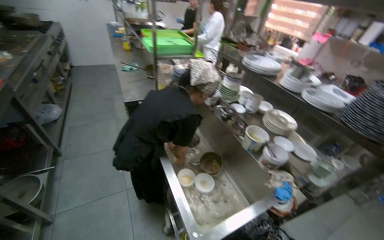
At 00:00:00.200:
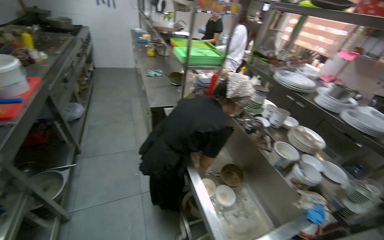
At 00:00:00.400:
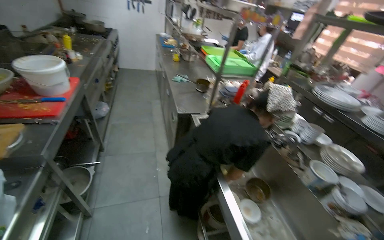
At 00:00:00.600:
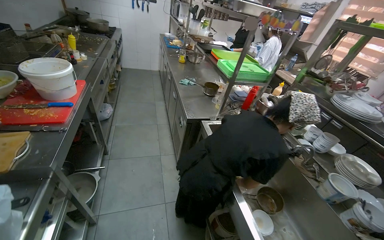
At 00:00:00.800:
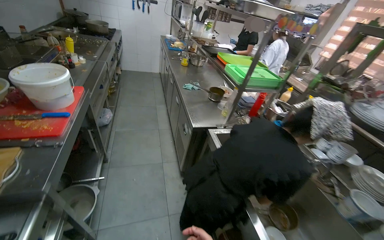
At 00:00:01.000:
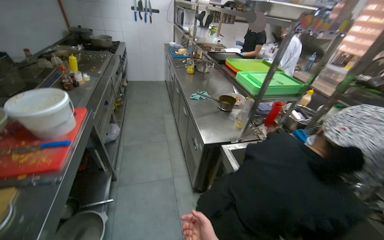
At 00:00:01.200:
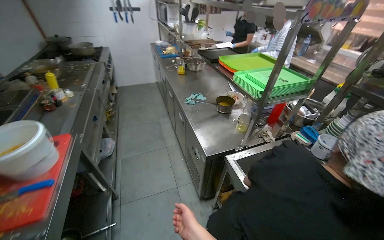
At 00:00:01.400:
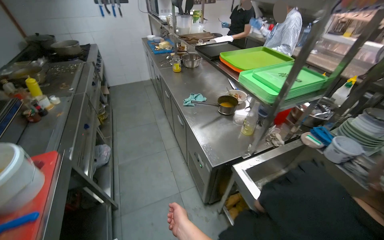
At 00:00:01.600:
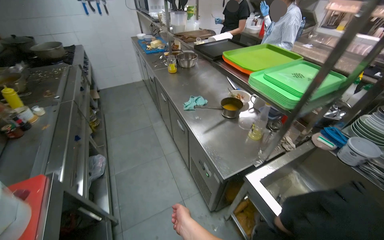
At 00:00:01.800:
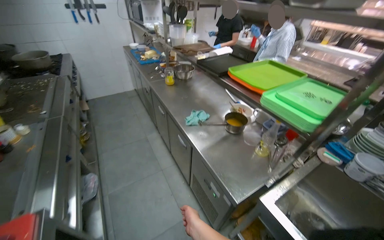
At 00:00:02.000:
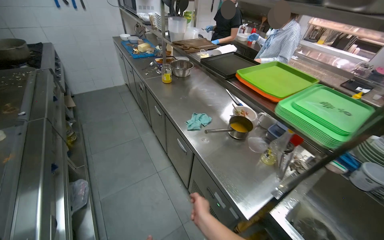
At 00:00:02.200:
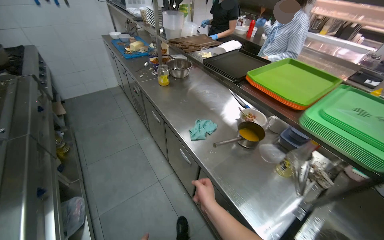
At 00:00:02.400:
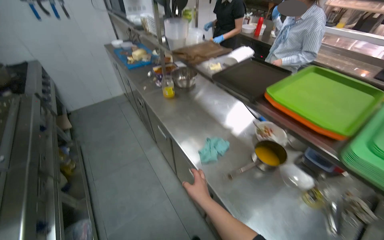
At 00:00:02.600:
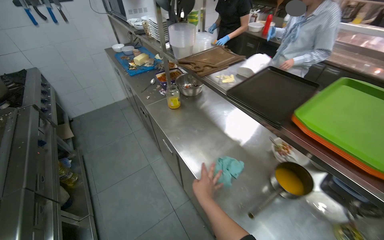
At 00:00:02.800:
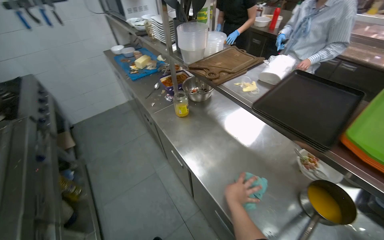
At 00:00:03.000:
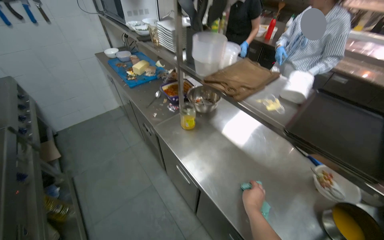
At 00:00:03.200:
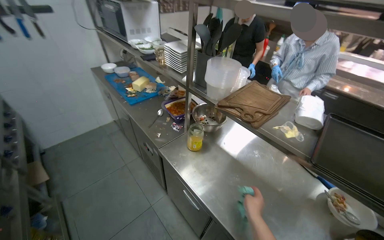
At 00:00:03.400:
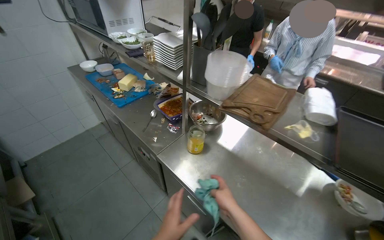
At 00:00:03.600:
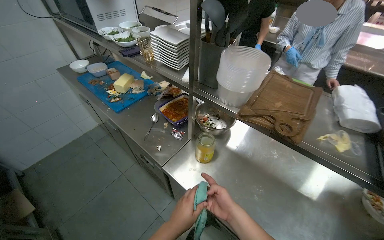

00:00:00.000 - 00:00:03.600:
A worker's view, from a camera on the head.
Job: preparing food.
The whole recording: Preparing ingredients on counter. The worker opens packets, arranges items, and unwraps eggs on the counter.
00:00:00.000 - 00:00:01.800: The camera is carried approximately 1 m.
00:00:01.800 - 00:00:03.600: The camera travels about 1 m. The wearer looks about 20 degrees further to the right.

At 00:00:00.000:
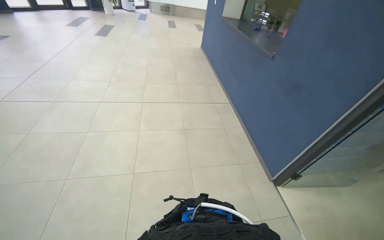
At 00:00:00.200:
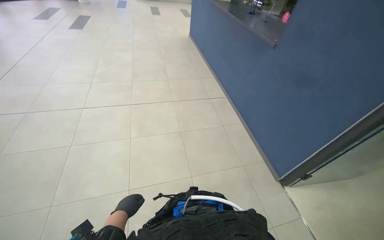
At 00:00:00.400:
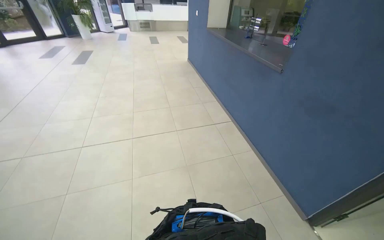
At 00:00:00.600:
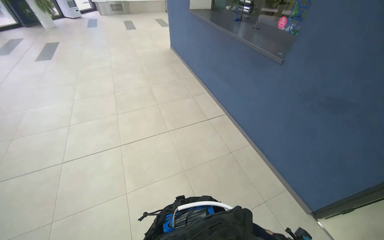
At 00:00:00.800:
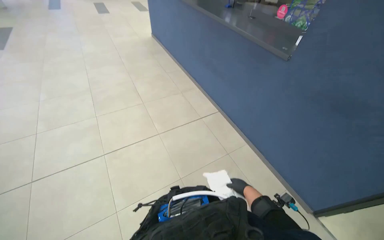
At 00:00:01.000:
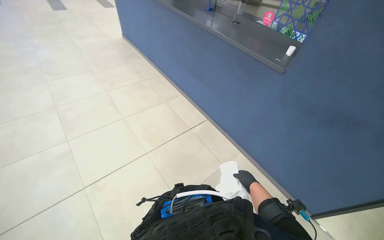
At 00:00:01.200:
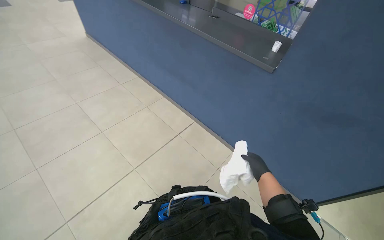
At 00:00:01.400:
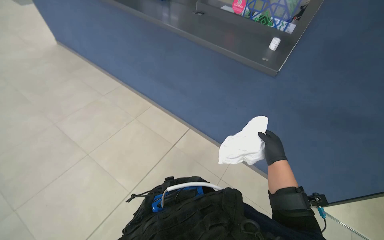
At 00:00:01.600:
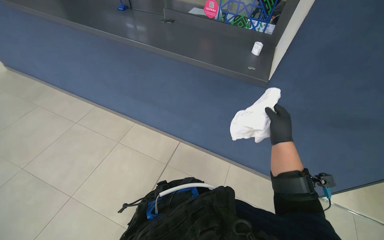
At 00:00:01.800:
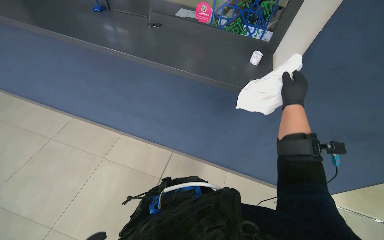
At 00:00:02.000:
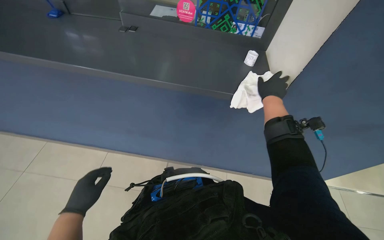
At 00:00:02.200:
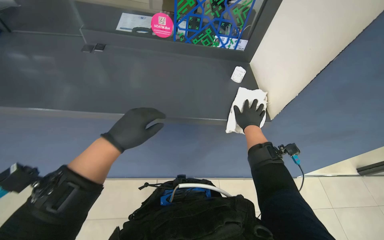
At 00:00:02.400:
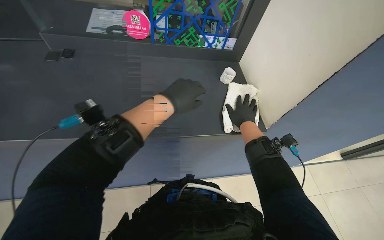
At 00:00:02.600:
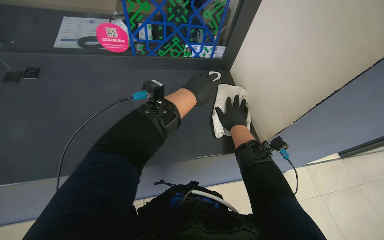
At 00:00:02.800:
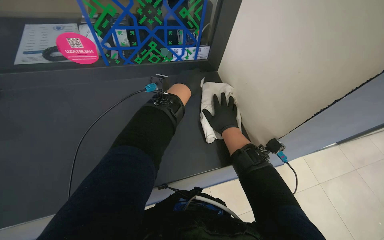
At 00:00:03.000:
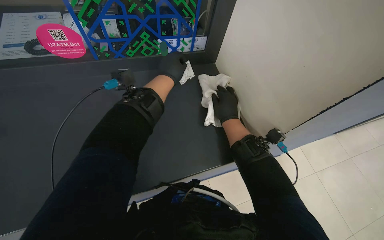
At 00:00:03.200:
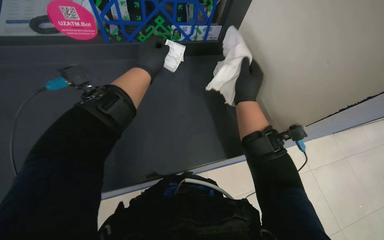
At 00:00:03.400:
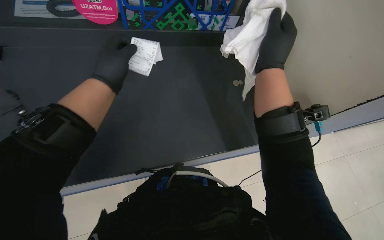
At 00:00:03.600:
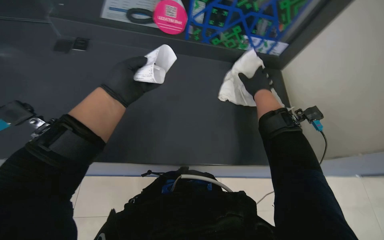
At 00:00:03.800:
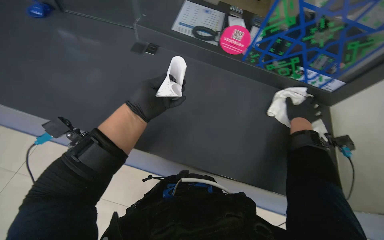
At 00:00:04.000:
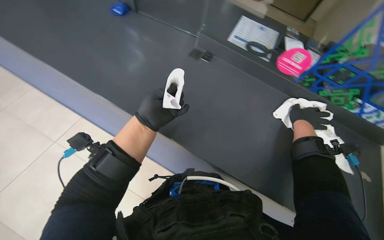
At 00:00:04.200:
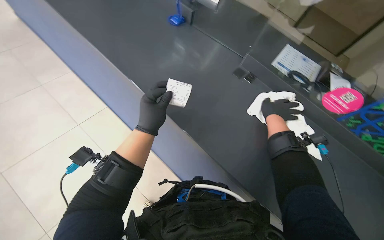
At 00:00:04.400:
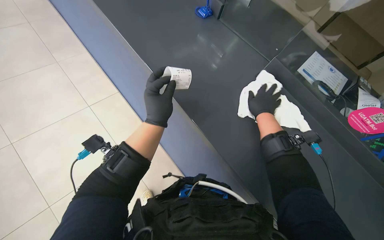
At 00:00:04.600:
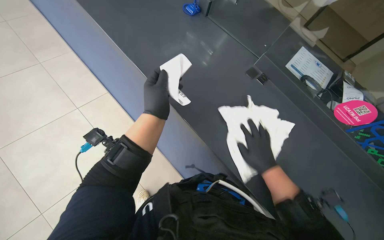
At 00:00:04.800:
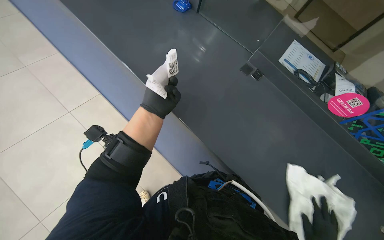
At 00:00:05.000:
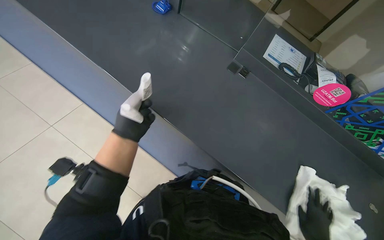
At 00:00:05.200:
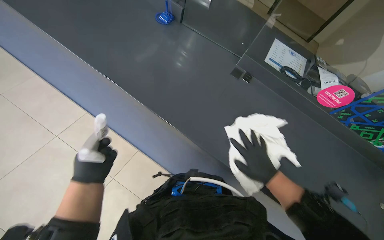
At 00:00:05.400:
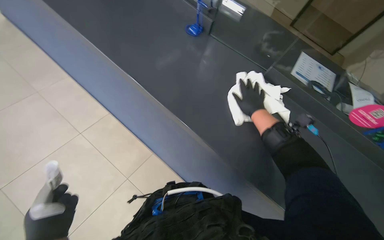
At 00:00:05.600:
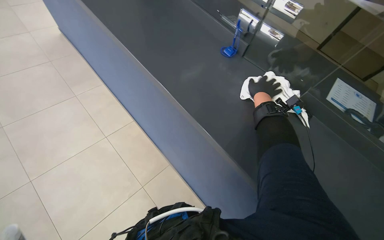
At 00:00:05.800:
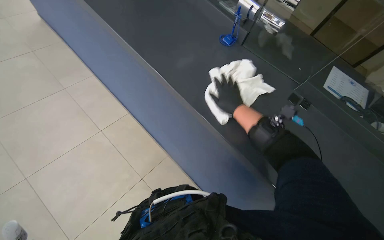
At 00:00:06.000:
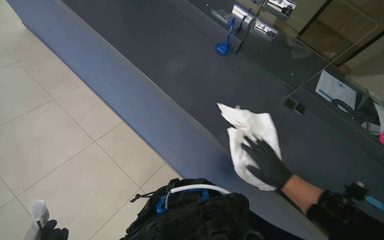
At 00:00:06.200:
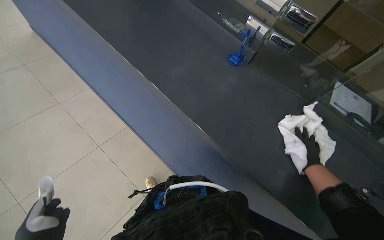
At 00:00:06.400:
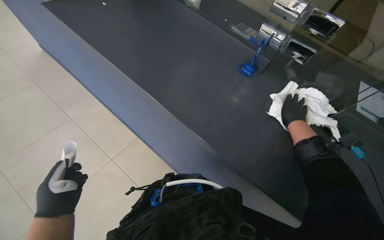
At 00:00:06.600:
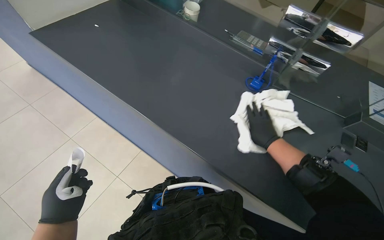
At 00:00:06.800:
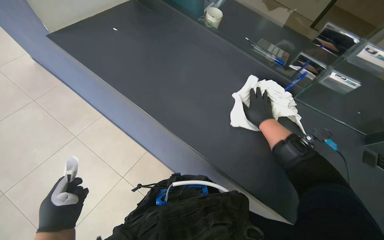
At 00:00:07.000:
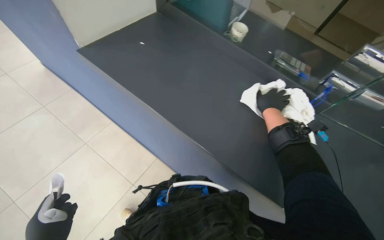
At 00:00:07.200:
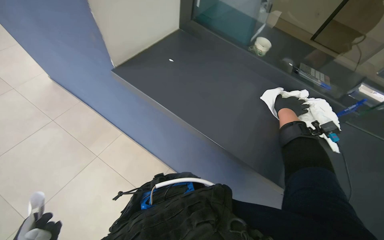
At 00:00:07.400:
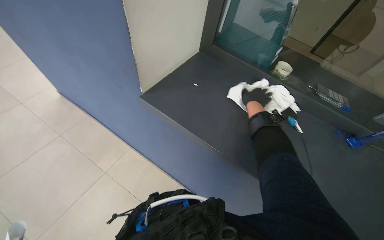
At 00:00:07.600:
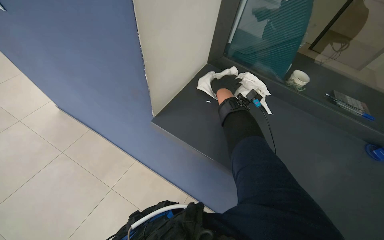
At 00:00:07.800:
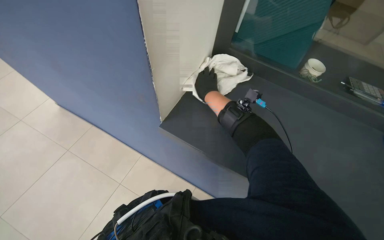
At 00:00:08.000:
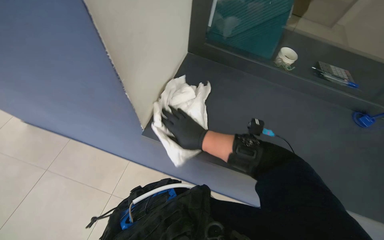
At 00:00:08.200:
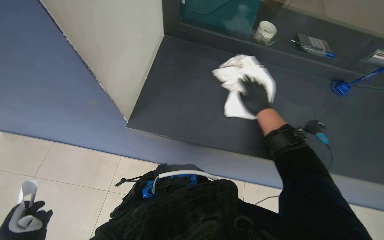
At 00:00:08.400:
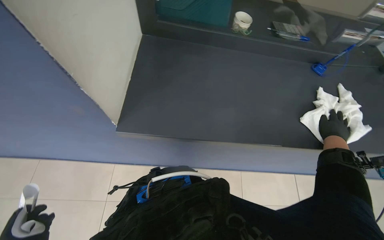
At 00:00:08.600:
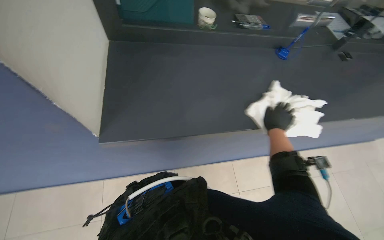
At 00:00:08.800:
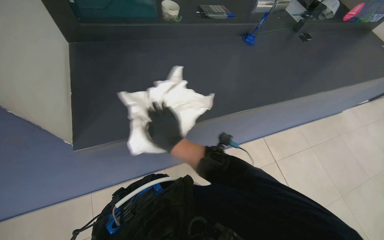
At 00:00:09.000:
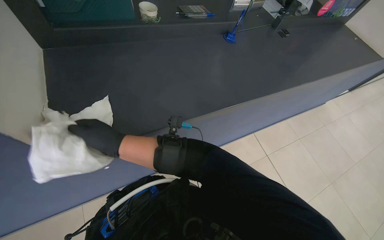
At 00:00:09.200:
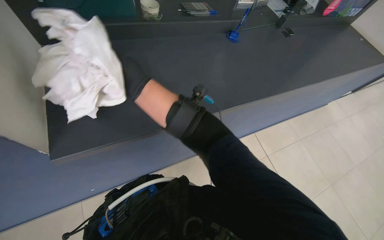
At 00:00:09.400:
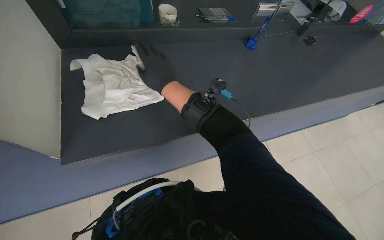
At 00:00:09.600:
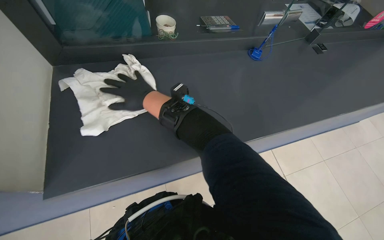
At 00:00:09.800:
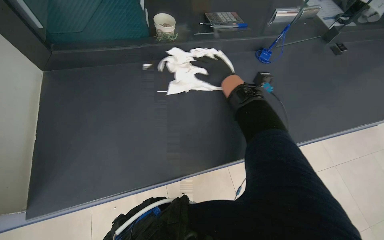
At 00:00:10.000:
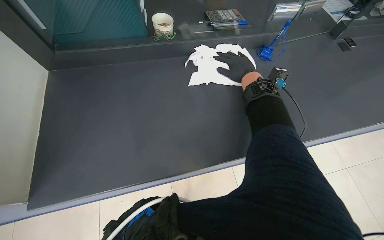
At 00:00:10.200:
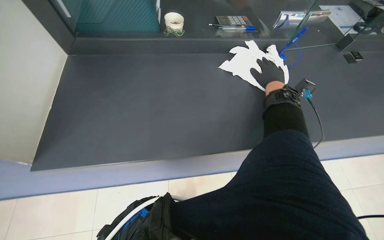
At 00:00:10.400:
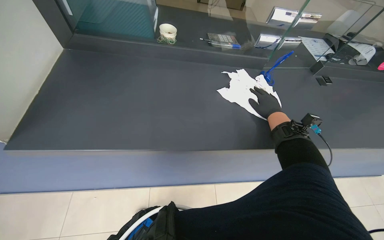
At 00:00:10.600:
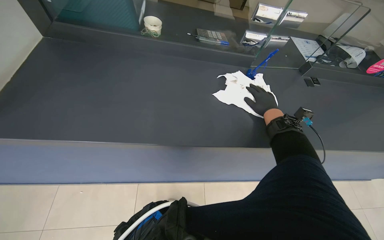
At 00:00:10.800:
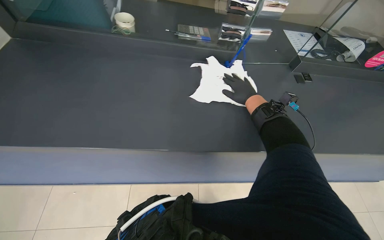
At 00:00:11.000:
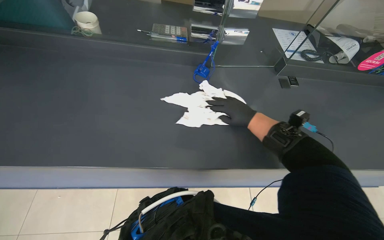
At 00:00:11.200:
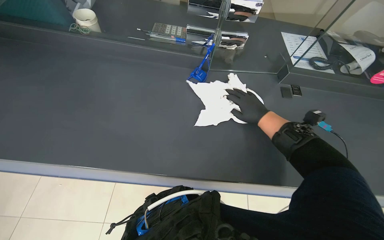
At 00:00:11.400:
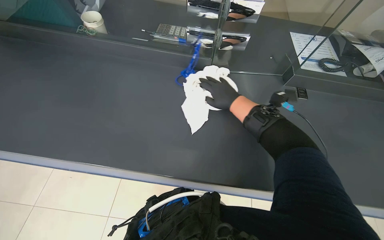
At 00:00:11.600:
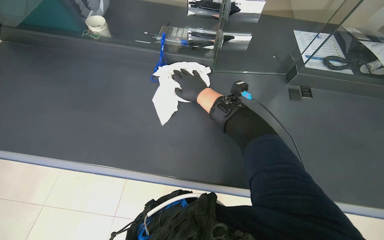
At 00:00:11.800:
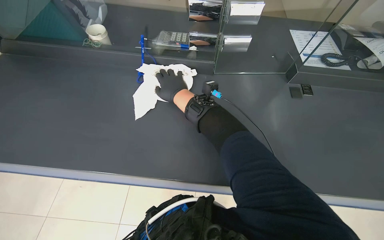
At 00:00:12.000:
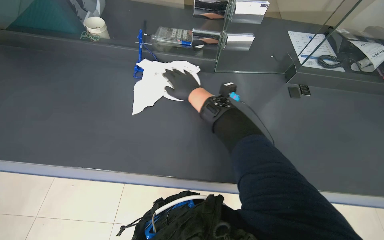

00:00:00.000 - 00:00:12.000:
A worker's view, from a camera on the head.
Job: wiping surfaces.
The whole recording: Wiping reception counter. The worker wipes the reception counter with a white cloth.
00:00:00.000 - 00:00:01.600: The wearer moves about 1.5 m. The head rotates some 50 degrees to the right.
00:00:01.600 - 00:00:03.000: The wearer moves approximately 50 cm. The wearer looks about 45 degrees further to the right.
00:00:03.000 - 00:00:04.400: The left hand moves down the picture, about 25 cm.
00:00:06.000 - 00:00:07.600: The right hand moves left and right over about 35 cm, changing direction 3 times.
00:00:09.000 - 00:00:10.400: The wearer looks some 20 degrees further to the left.
00:00:10.400 - 00:00:12.000: The camera travels to the right, approximately 40 cm.

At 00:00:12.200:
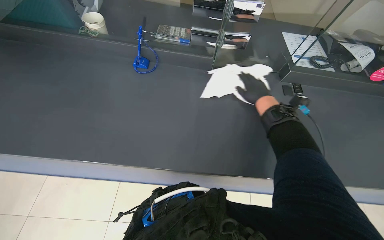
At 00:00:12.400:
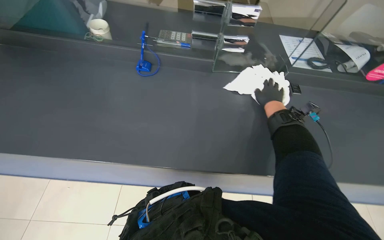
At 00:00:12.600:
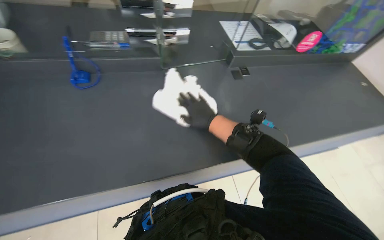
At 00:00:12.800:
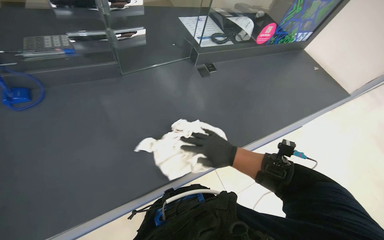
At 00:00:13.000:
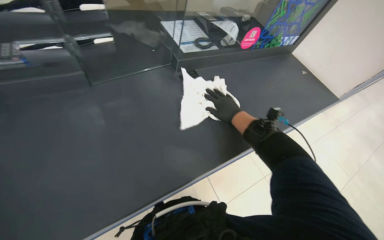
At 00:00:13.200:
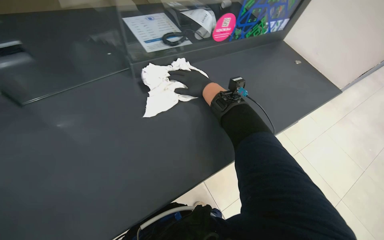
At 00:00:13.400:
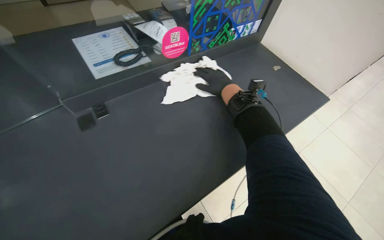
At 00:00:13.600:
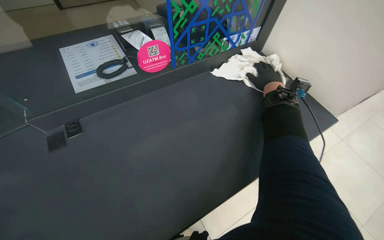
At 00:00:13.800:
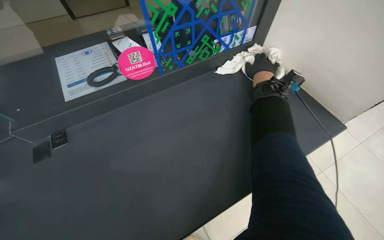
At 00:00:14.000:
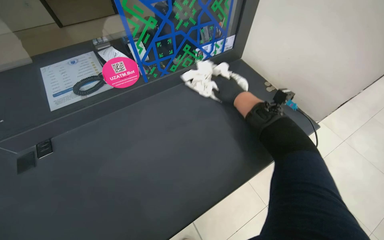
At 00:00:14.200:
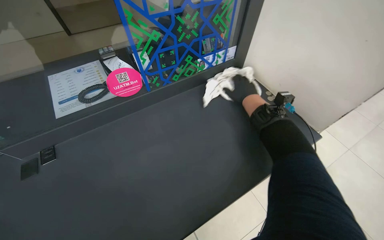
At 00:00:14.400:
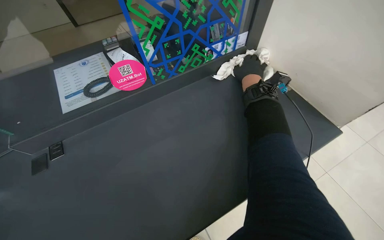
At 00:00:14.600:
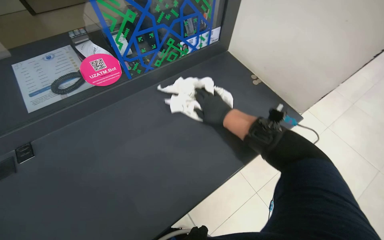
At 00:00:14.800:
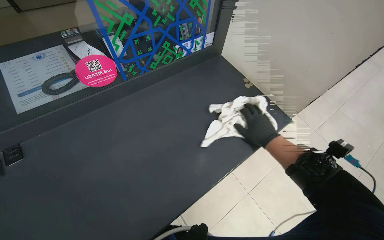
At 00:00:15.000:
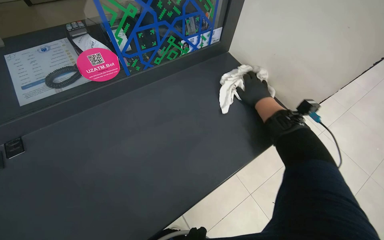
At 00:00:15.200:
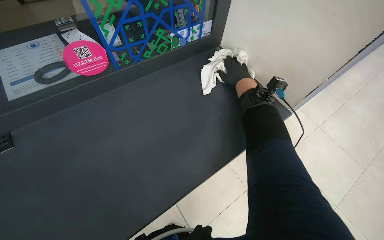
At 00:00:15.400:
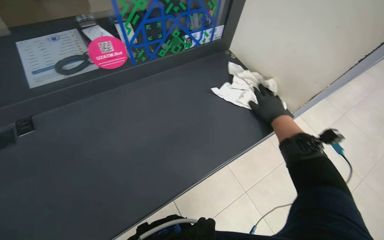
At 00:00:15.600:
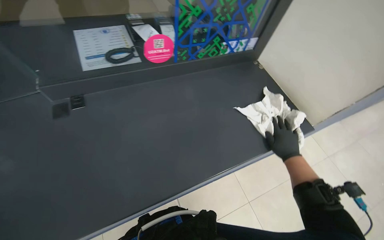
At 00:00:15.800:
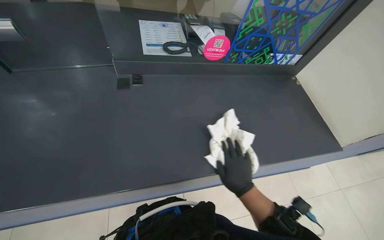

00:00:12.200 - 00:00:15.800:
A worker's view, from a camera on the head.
Job: wiping surfaces.
The whole recording: Wiping reception counter. The worker wipes the reception counter with a white cloth.
00:00:12.200 - 00:00:14.000: The head turns to the right by about 40 degrees.
00:00:14.000 - 00:00:15.800: The right hand moves up and down the picture over roughly 35 cm, changing direction 3 times.
